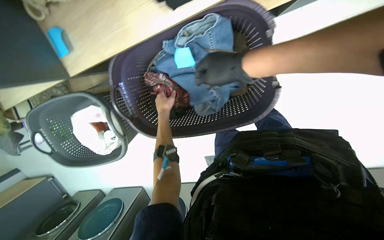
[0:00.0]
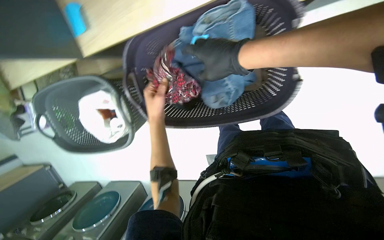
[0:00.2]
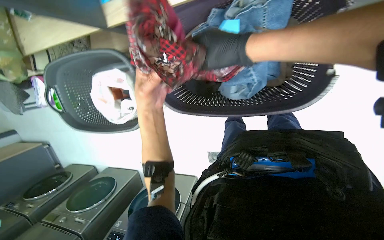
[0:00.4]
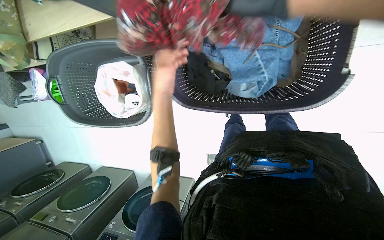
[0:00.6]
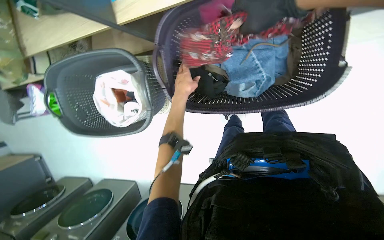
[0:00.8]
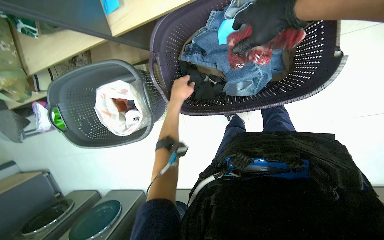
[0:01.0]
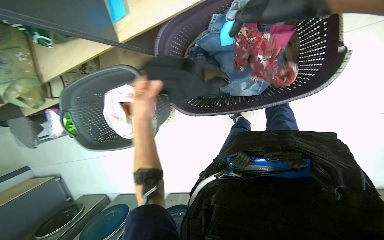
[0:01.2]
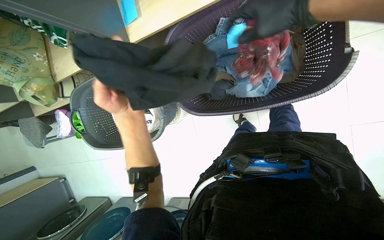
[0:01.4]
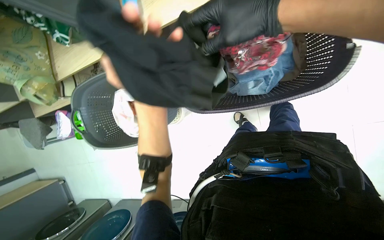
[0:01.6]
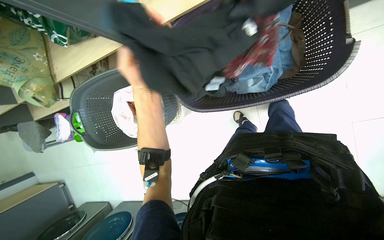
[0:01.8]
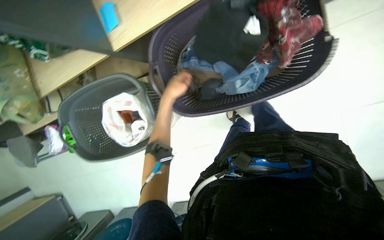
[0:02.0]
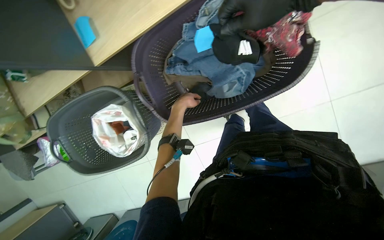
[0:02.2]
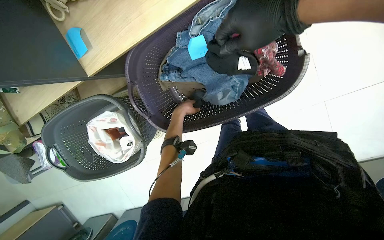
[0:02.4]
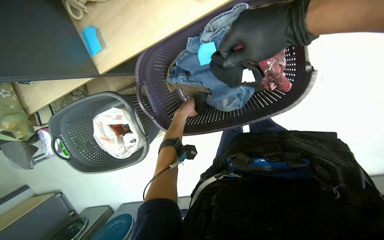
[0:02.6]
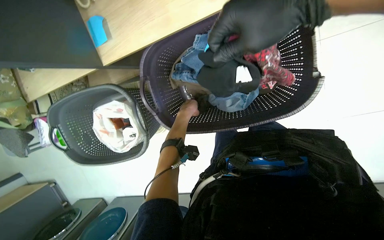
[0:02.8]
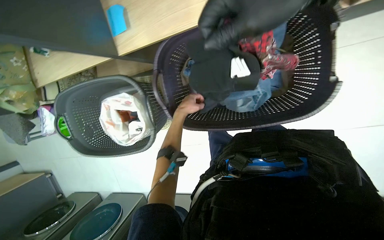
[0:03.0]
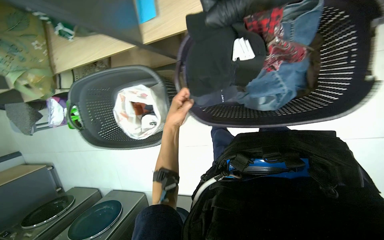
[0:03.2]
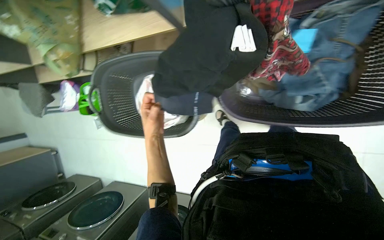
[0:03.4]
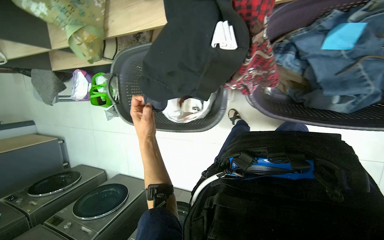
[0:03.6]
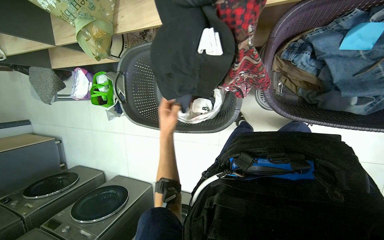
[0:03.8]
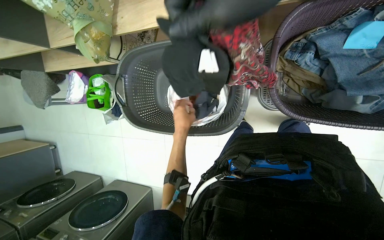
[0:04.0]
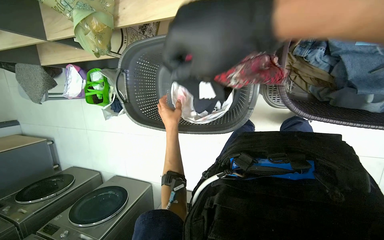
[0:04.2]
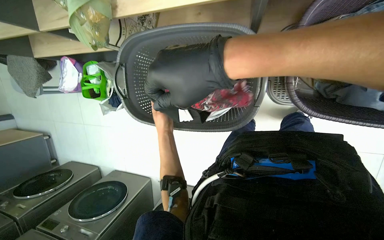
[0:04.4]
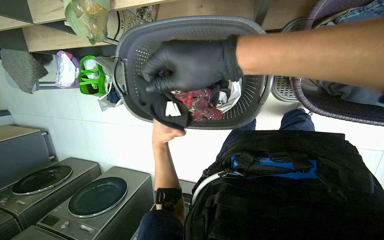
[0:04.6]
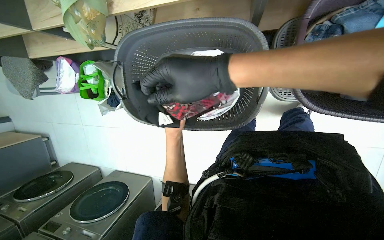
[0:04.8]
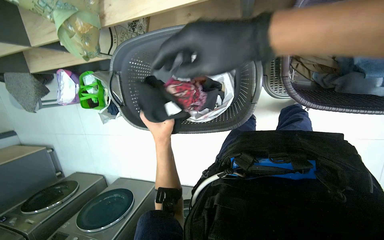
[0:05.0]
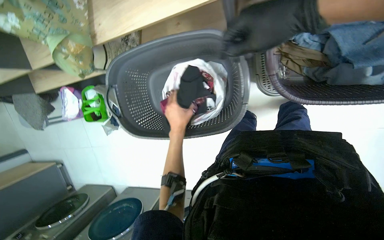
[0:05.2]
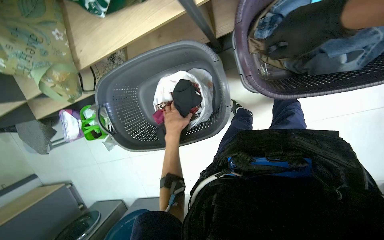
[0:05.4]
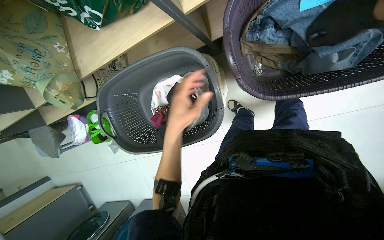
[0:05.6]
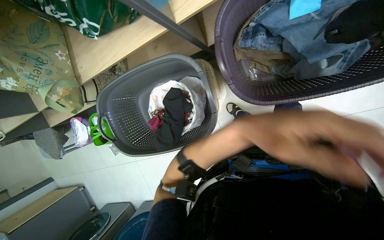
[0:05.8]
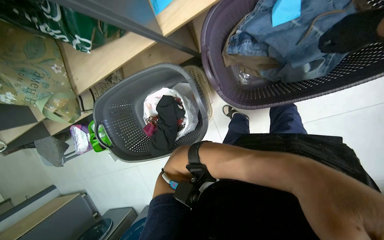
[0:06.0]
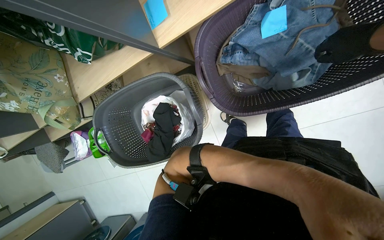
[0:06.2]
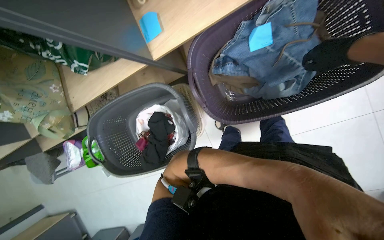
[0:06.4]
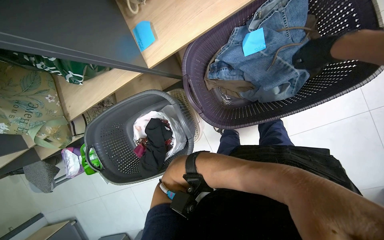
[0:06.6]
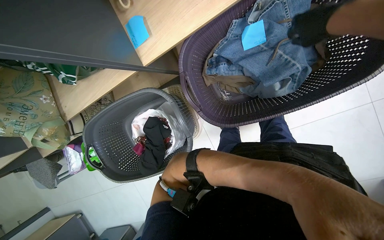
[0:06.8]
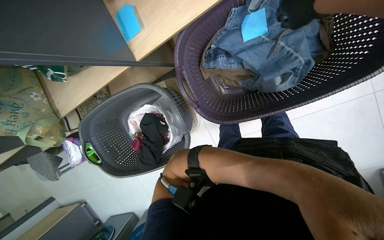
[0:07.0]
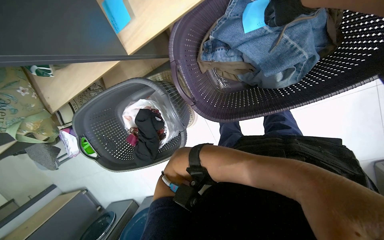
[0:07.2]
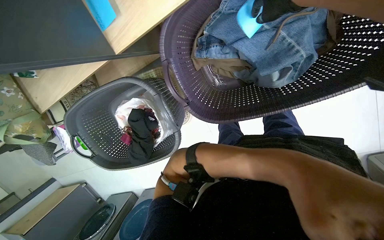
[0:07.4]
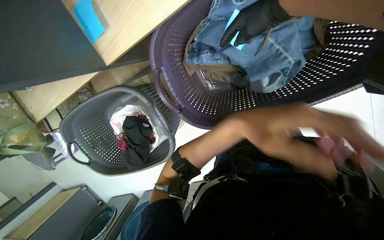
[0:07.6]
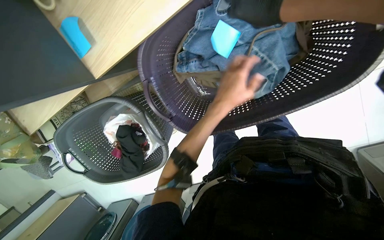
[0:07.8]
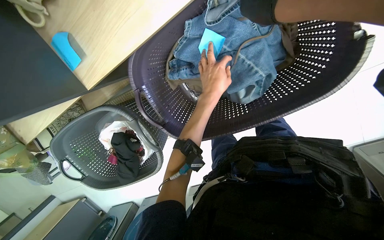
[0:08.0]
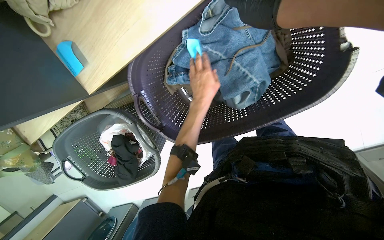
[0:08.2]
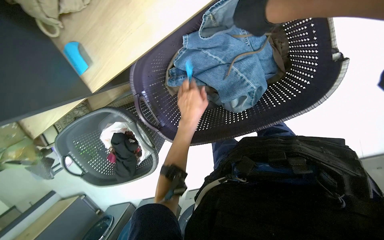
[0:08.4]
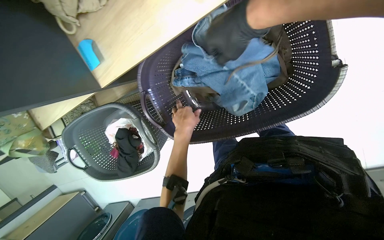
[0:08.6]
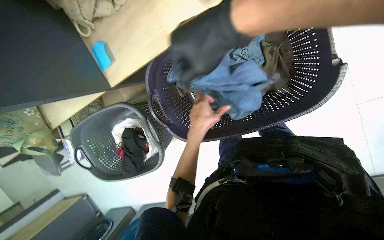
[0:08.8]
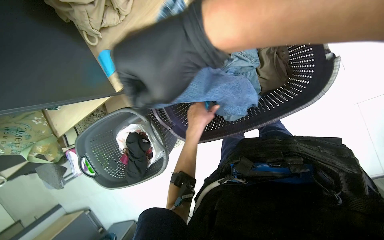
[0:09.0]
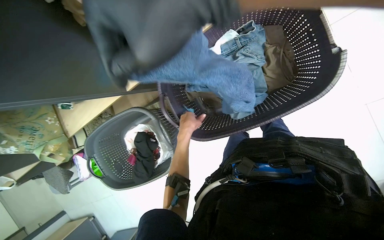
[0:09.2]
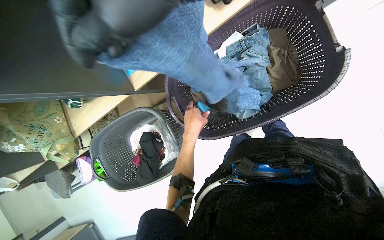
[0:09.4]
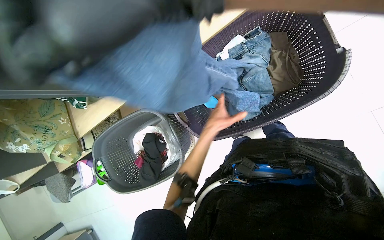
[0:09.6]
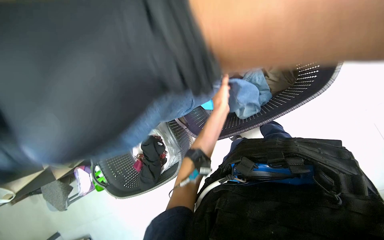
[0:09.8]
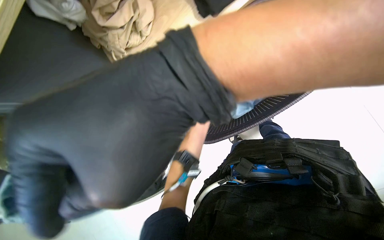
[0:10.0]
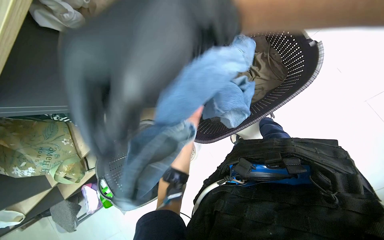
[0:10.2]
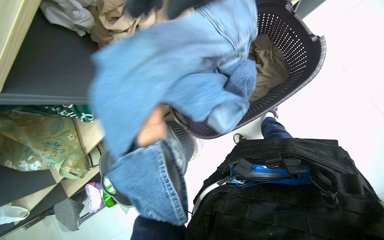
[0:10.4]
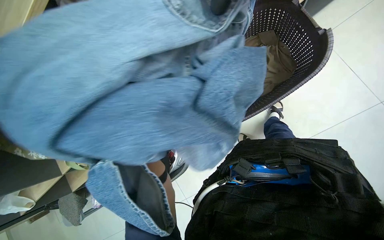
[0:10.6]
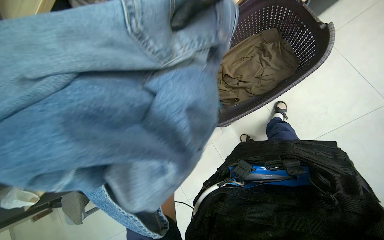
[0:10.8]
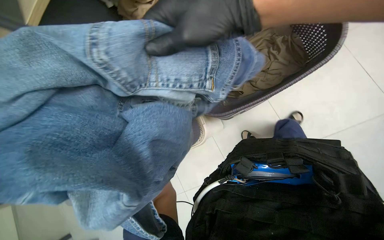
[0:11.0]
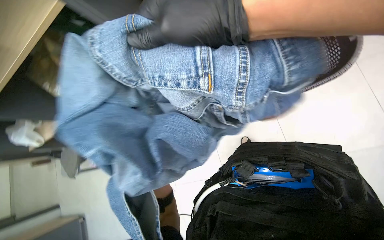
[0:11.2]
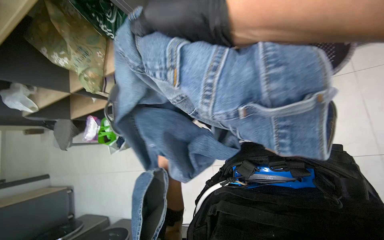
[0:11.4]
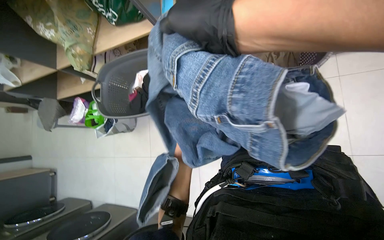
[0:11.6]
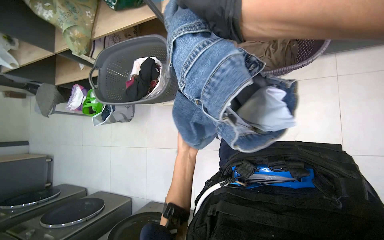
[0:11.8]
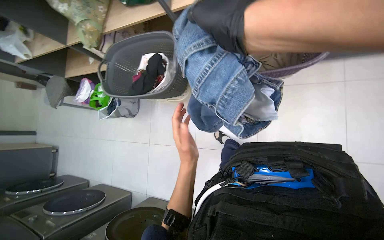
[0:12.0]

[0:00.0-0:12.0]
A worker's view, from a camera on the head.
Job: managing laundry.
The whole recording: Sorting and bagging clothes. The worker sorts clothes from a laundry basket and places them into a white bag inside another basket.
0:03.0 to 0:04.4: The wearer moves to the left, some 40 cm.
0:06.0 to 0:07.6: The left hand shifts some 15 cm up the picture.

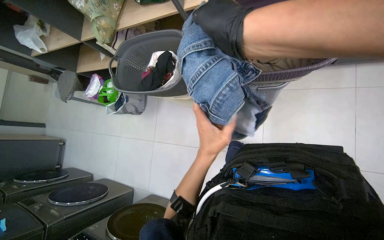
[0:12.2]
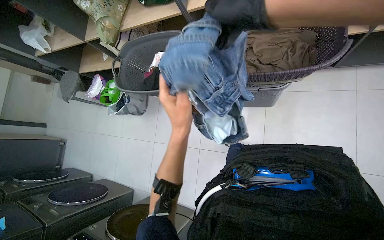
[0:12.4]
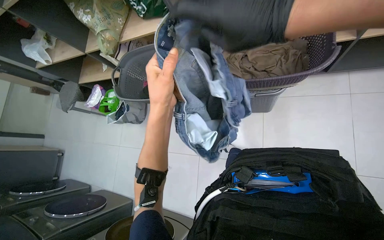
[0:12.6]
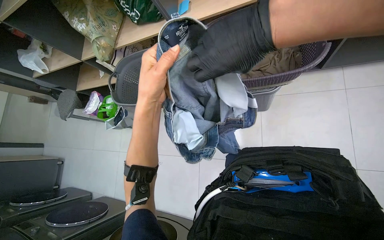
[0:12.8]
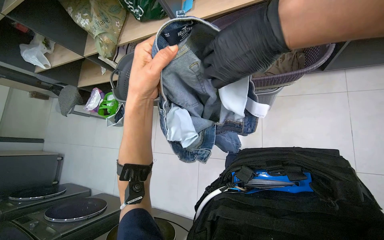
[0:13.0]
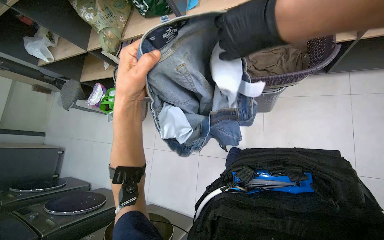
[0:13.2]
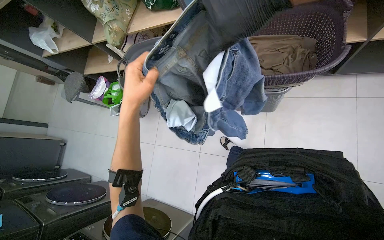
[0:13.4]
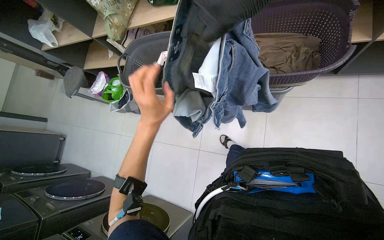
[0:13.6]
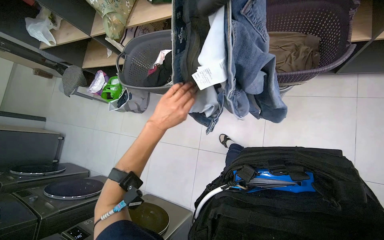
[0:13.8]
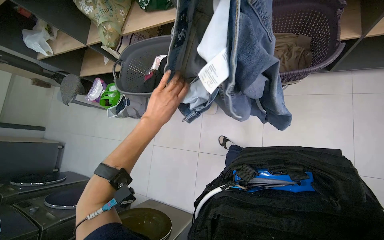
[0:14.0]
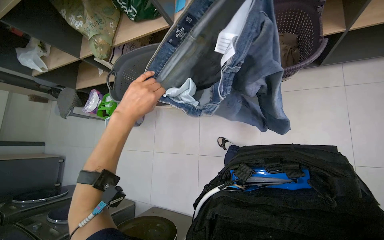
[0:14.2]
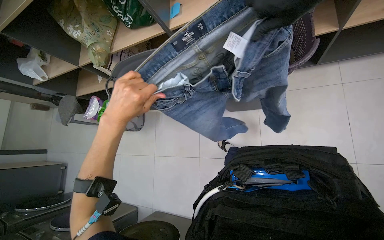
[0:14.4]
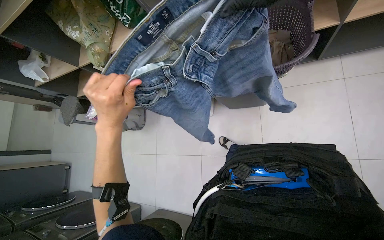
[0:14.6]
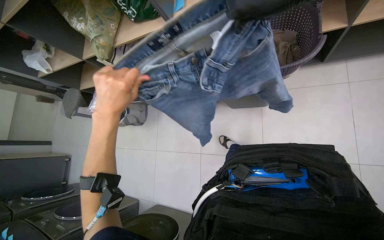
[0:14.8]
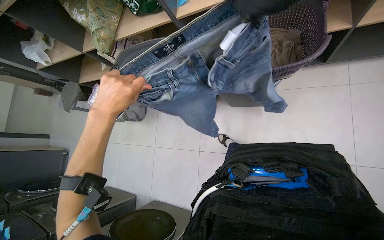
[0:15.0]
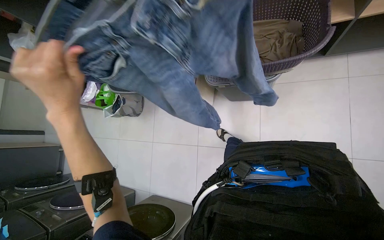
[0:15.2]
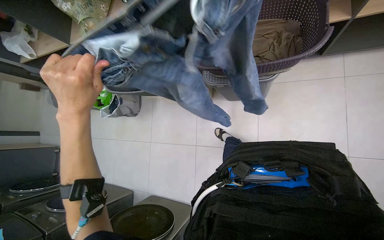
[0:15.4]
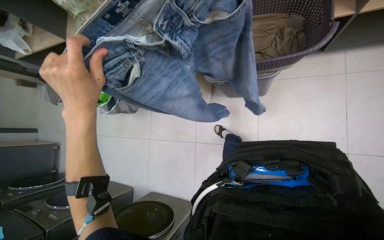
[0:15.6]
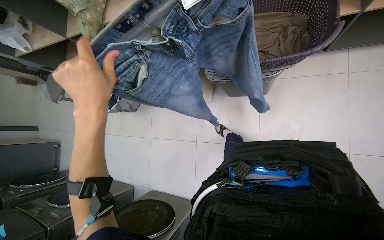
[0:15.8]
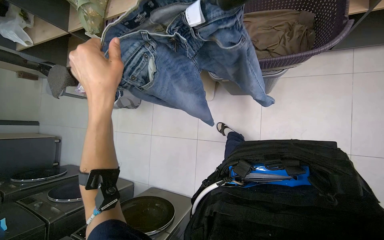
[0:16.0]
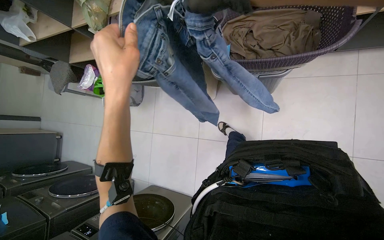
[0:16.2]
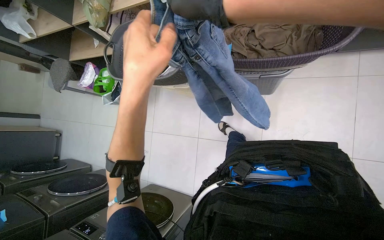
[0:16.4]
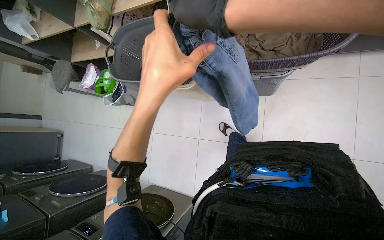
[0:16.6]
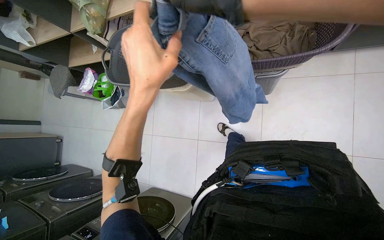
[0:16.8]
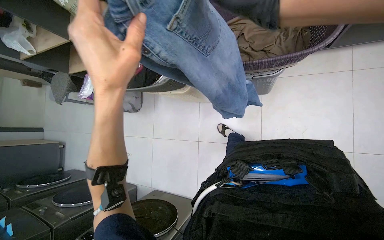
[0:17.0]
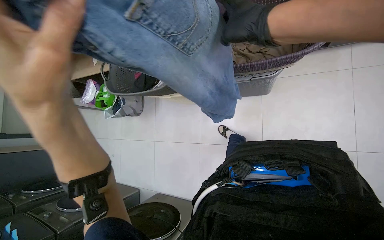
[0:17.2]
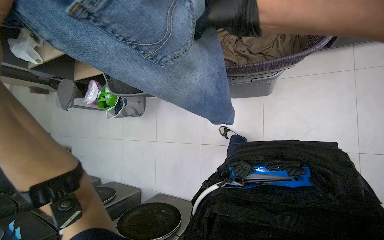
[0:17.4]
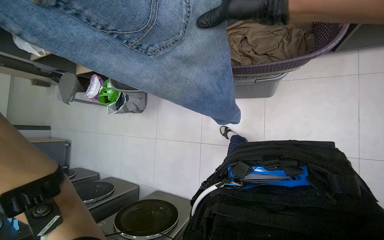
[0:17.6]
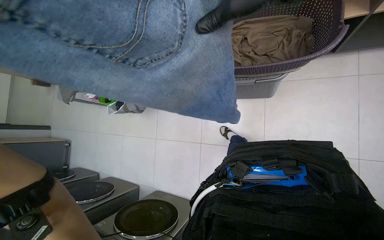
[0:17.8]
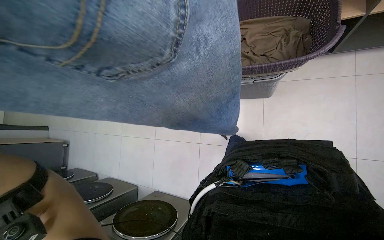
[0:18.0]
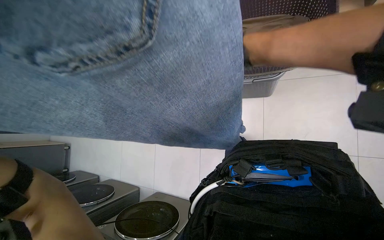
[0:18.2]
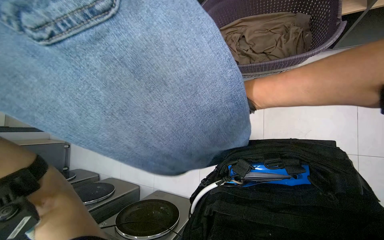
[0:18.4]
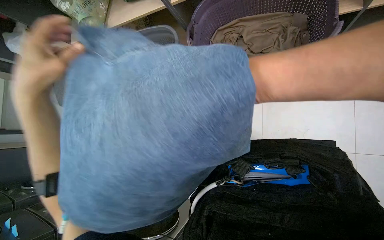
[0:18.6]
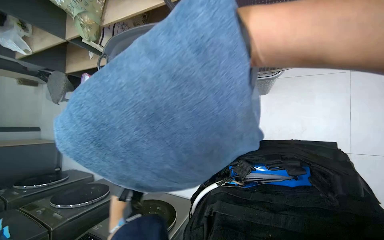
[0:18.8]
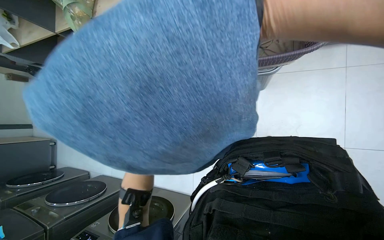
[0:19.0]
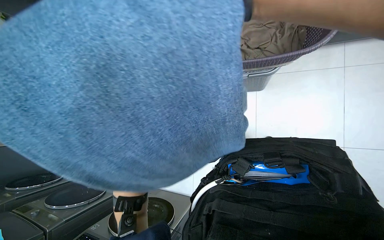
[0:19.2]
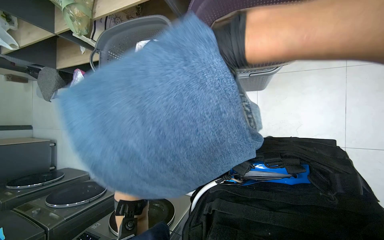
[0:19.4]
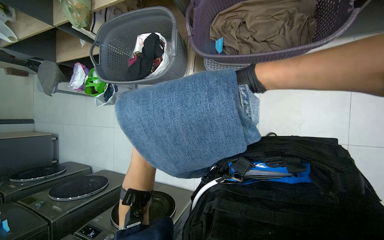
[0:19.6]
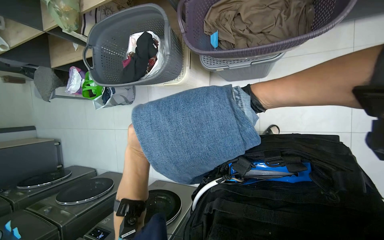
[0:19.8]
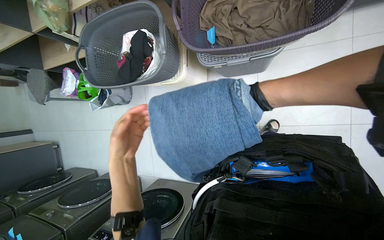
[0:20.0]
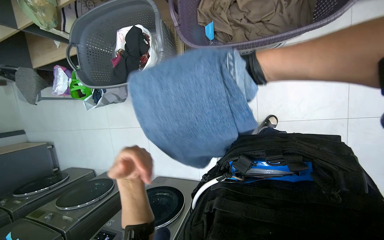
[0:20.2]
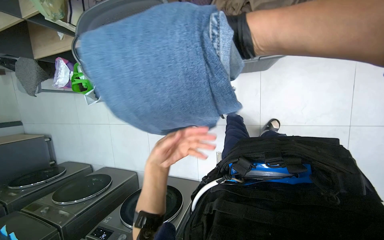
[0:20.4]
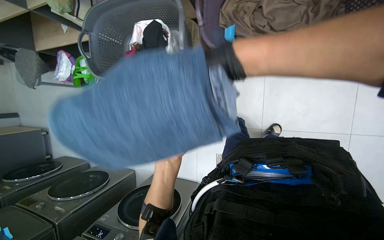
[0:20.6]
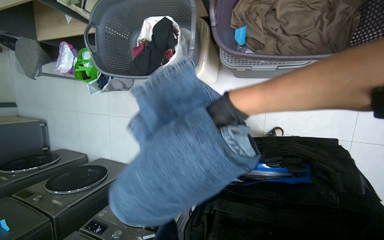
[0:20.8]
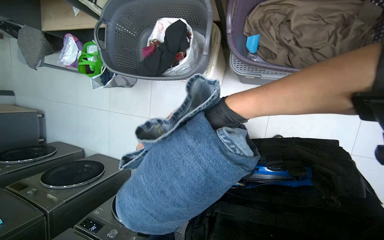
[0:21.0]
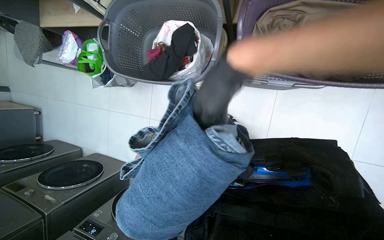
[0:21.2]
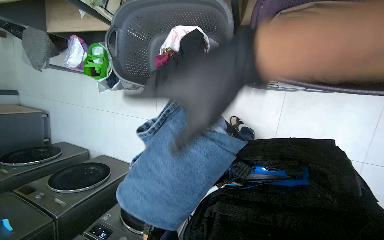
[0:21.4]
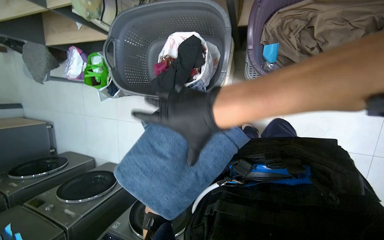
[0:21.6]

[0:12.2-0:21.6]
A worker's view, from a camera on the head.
Job: managing laundry.
The whole recording: Sorting and bagging clothes. The worker sorts clothes from a laundry basket and places them into a white bag inside another basket.
0:12.2 to 0:13.8: The left hand heads to the left, covering approximately 15 cm.
0:13.8 to 0:15.4: The left hand heads to the left and nearer to the camera, covering roughly 15 cm.
0:20.0 to 0:21.6: The left hand shifts about 15 cm to the right and nearer to the camera.
